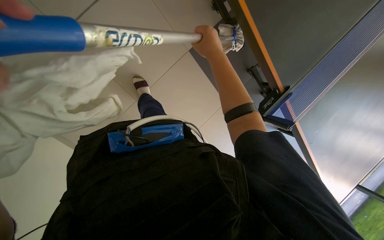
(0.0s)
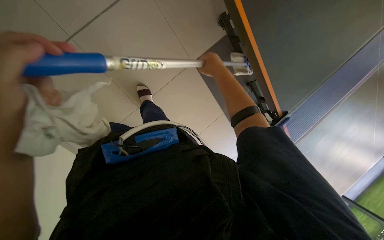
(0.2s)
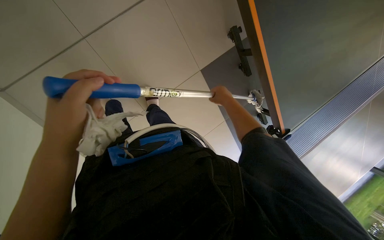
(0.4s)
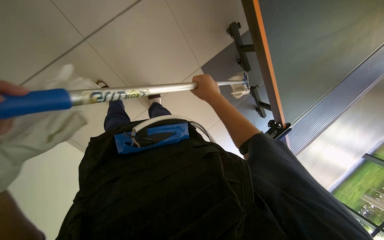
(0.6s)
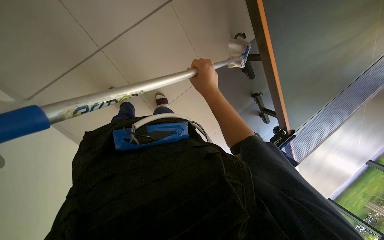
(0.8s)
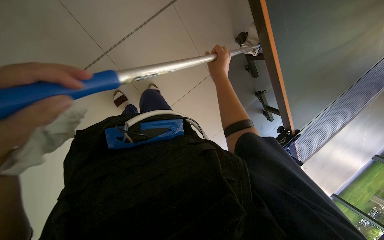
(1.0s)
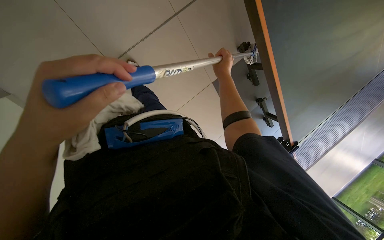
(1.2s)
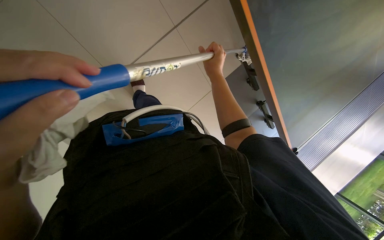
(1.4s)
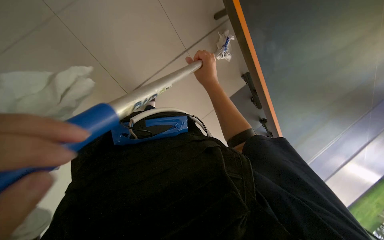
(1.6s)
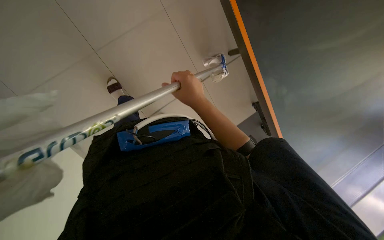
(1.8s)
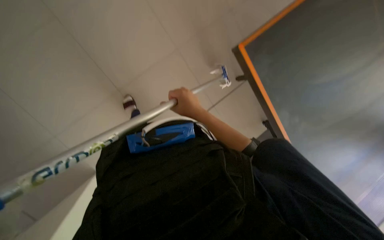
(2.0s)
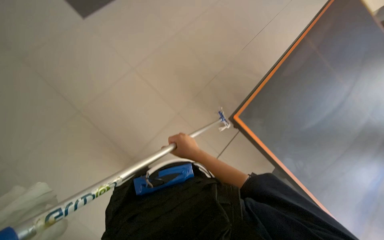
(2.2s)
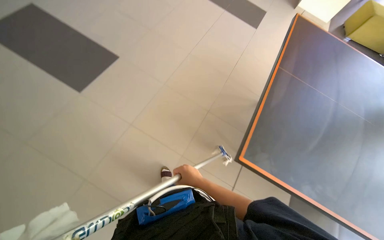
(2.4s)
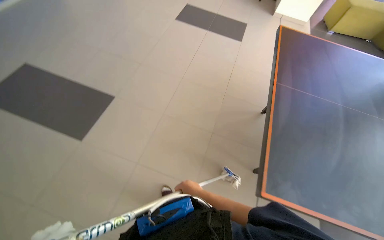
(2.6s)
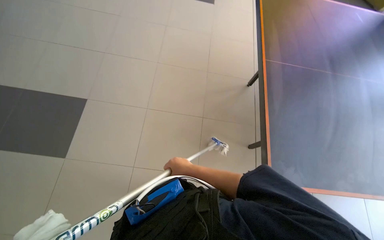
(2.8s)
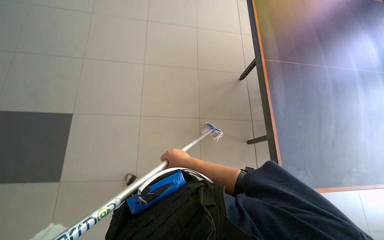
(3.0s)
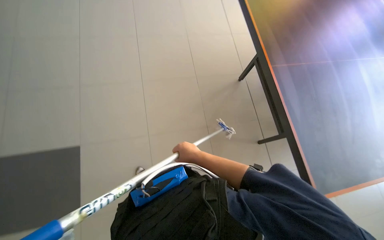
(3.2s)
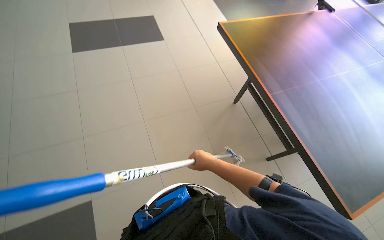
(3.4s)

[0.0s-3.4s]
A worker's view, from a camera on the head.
Job: cleaning windows.
The whole recording: Cleaning glass windows/doors. The worker cleans glass windows and doors using a long-handled tool with a cloth.
1.6s to 3.4s: The camera pitches upward, by some 20 degrees. Everything in view rotates roughly 35 degrees counterclockwise.

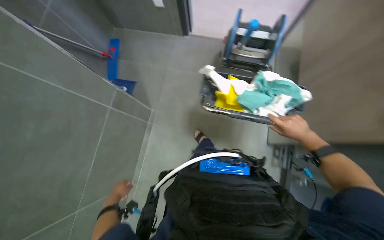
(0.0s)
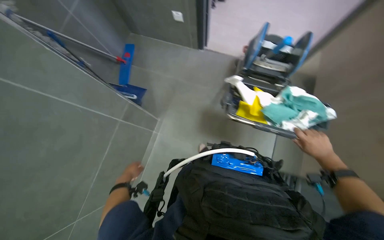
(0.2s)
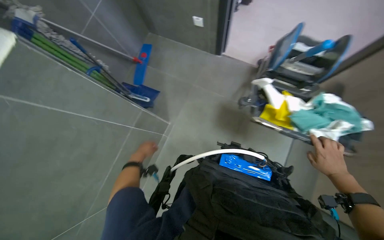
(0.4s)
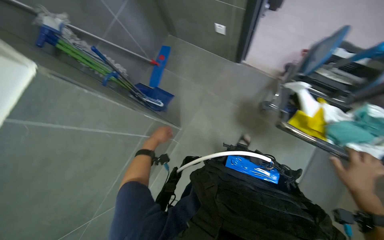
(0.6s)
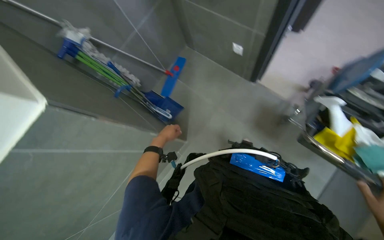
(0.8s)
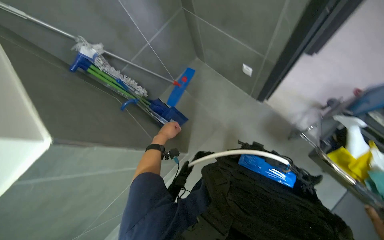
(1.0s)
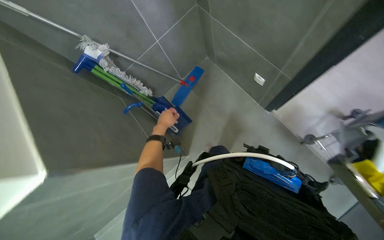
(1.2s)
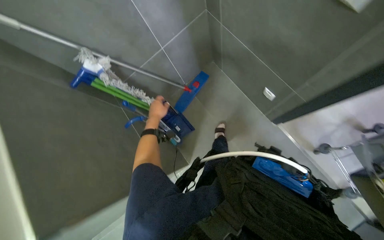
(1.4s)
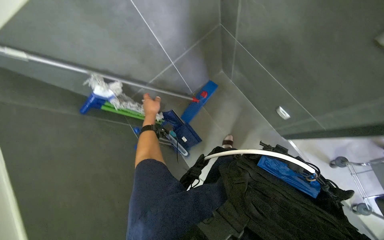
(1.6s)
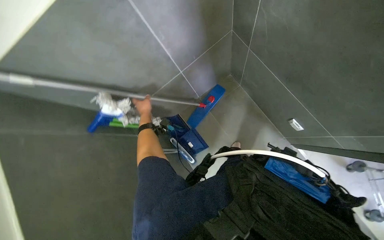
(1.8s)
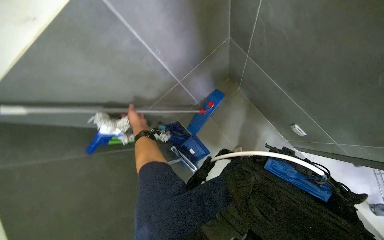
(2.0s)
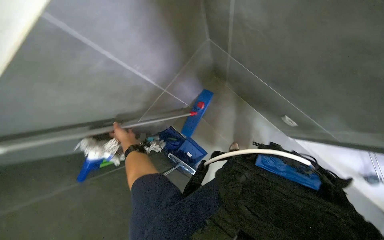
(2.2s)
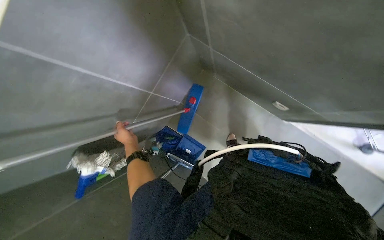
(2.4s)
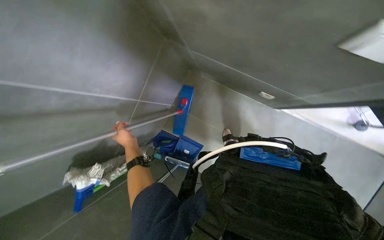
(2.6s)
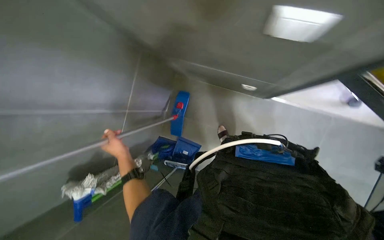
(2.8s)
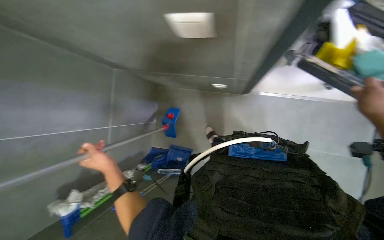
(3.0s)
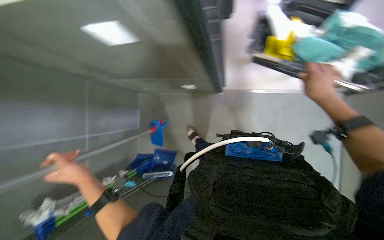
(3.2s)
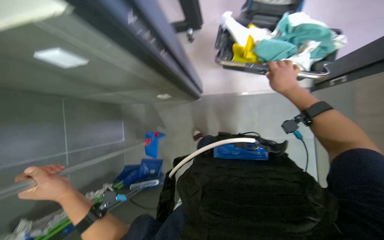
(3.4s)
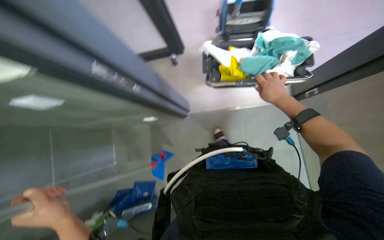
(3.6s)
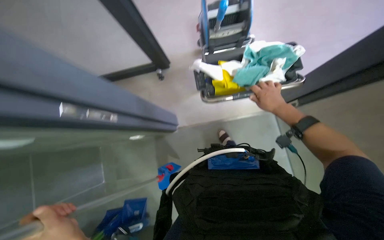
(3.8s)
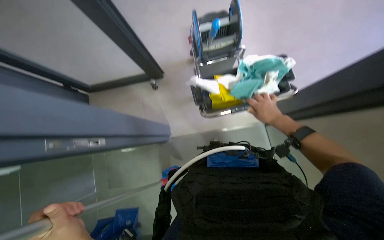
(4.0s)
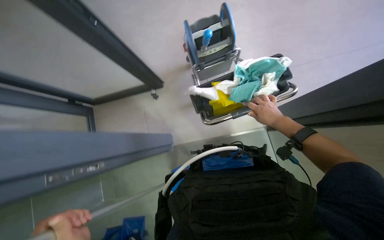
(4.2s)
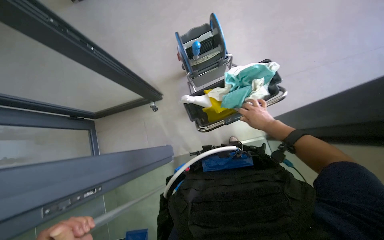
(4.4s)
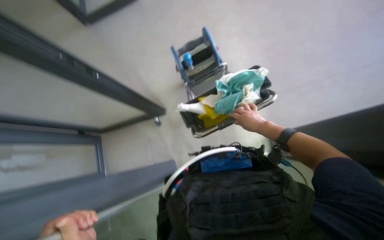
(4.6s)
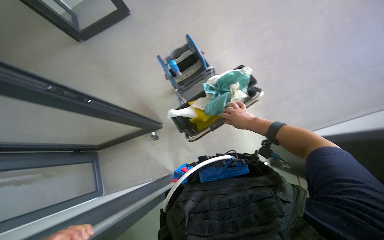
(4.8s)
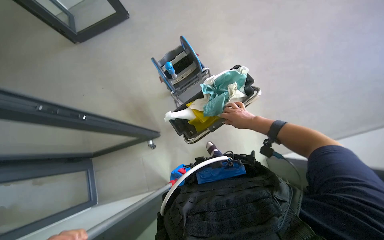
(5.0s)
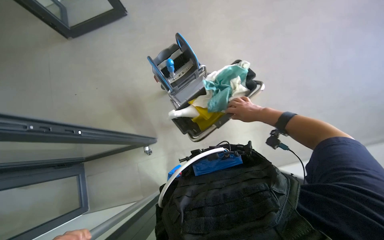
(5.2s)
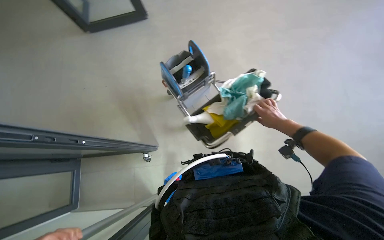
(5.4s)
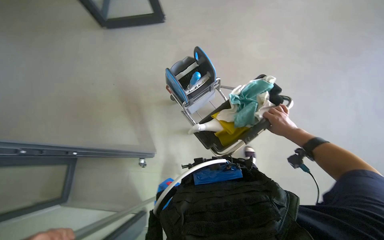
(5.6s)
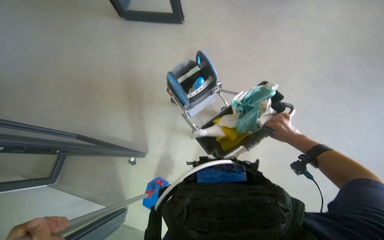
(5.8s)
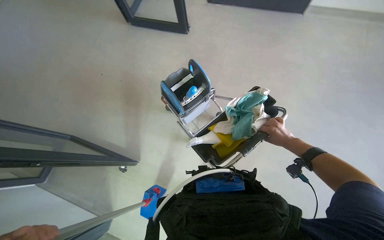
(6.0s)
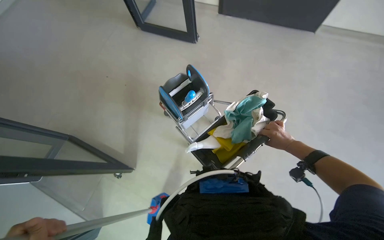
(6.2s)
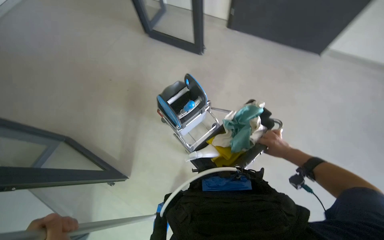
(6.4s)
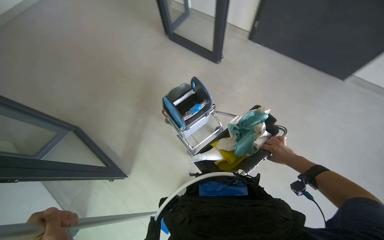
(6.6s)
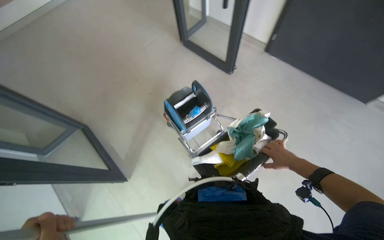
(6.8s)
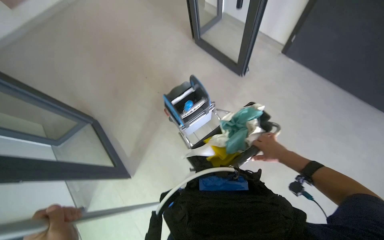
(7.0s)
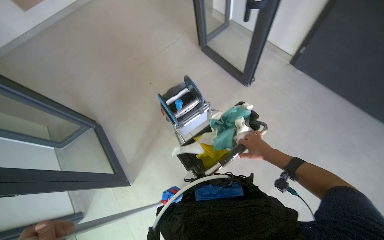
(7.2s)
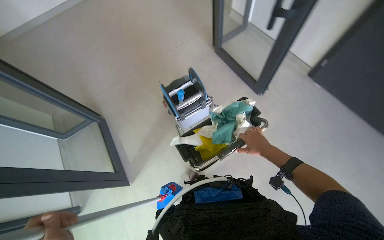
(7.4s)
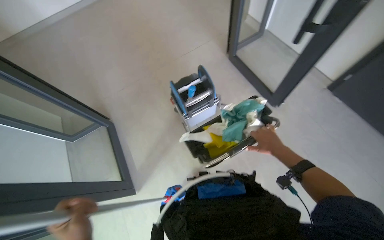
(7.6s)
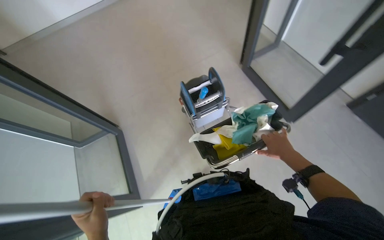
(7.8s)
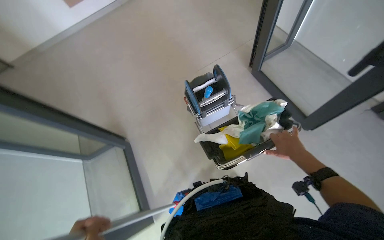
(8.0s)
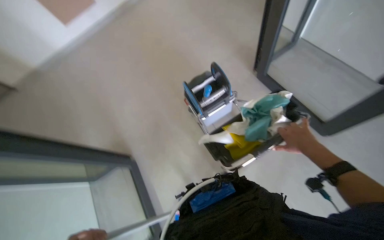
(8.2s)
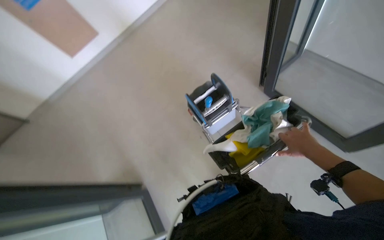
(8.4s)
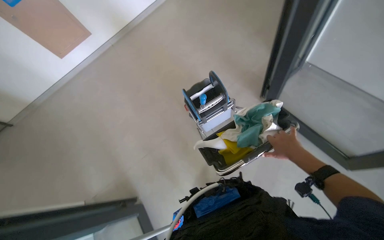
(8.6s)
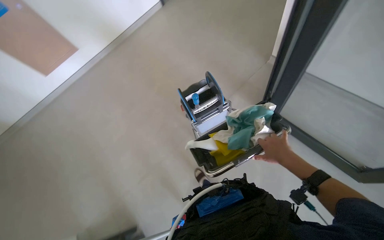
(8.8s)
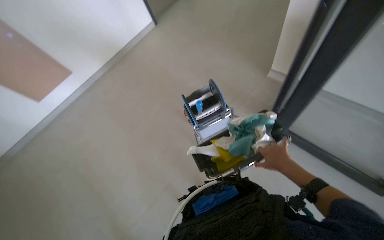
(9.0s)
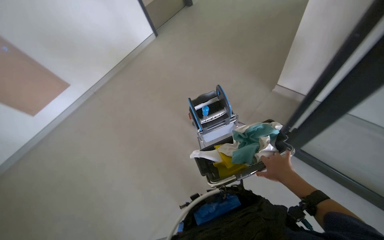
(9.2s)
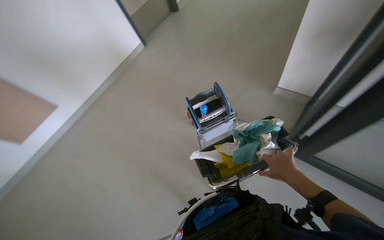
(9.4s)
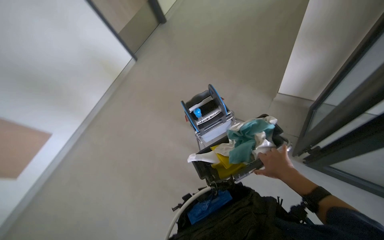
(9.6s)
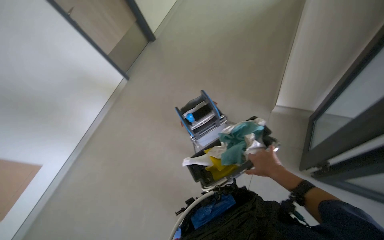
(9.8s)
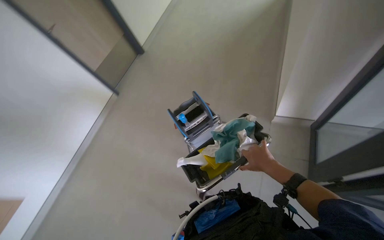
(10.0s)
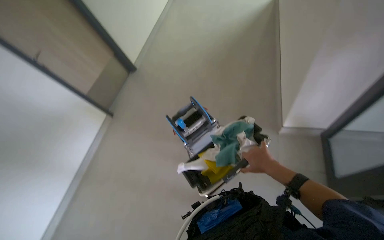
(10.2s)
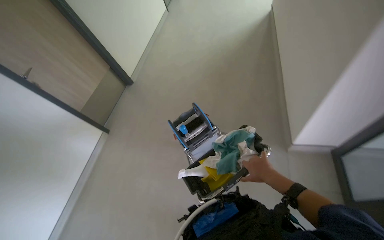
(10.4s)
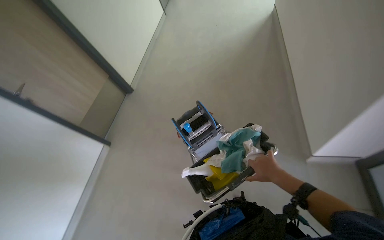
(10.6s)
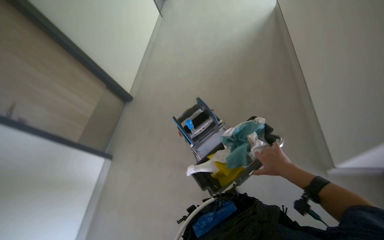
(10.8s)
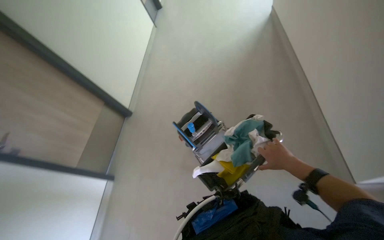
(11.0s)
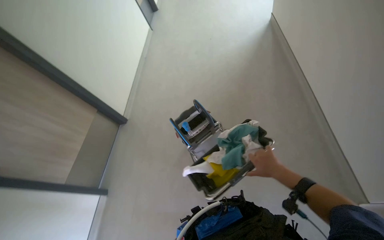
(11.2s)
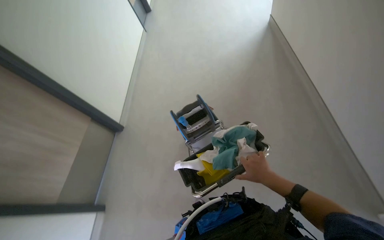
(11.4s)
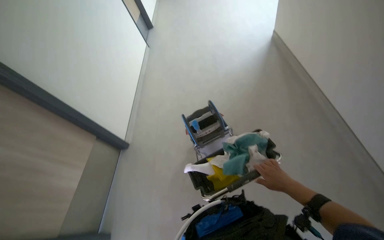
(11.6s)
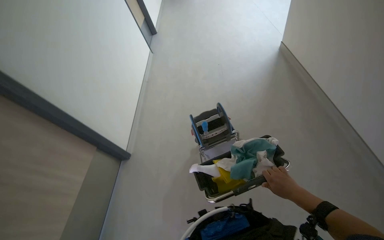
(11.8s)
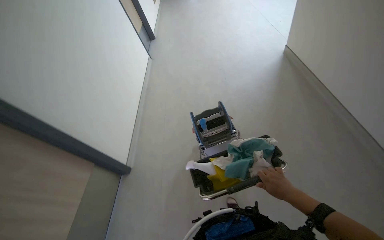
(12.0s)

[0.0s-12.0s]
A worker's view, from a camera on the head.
Job: organizing items.
The whole recording: Pushing cleaning cart down hallway. The worker pushes a cleaning cart down a hallway.
0.0s to 1.6s: The camera travels about 70 cm. The head rotates approximately 25 degrees to the left.
1.6s to 3.0s: Everything in view rotates approximately 35 degrees counterclockwise.
3.0s to 4.4s: The camera pitches upward, by approximately 15 degrees.
4.4s to 6.0s: The view tilts about 20 degrees upward. The right hand goes approximately 10 cm to the right.
6.0s to 7.6s: The camera pitches upward, by some 15 degrees.

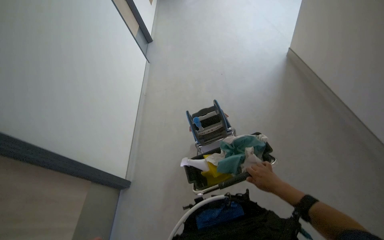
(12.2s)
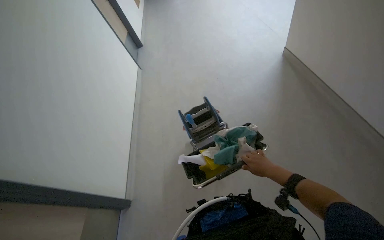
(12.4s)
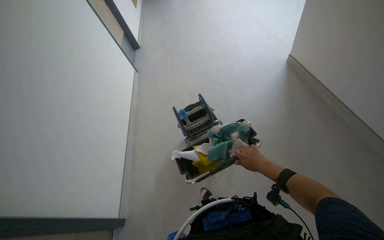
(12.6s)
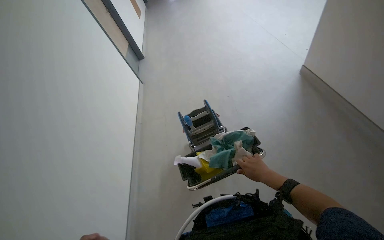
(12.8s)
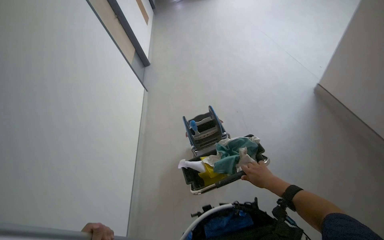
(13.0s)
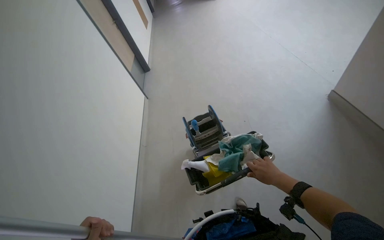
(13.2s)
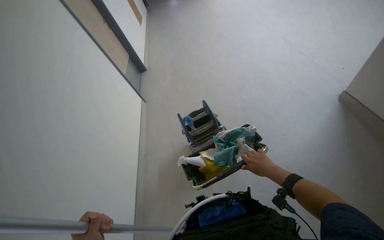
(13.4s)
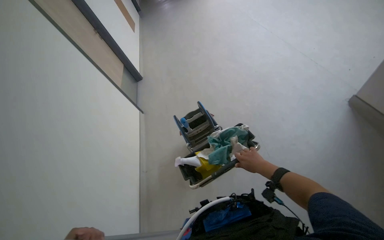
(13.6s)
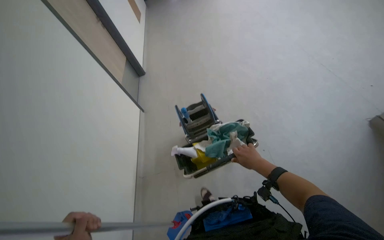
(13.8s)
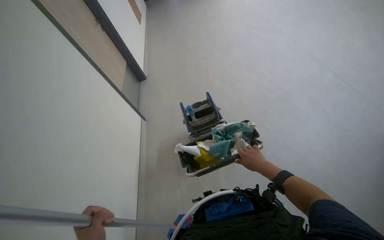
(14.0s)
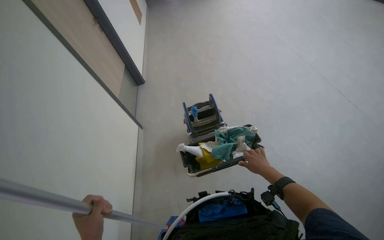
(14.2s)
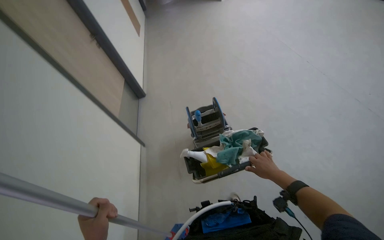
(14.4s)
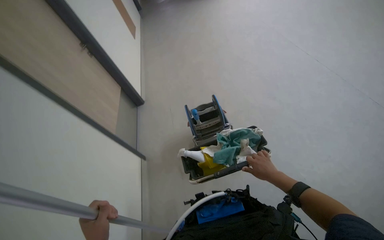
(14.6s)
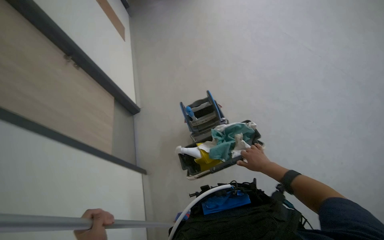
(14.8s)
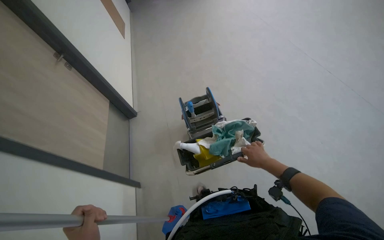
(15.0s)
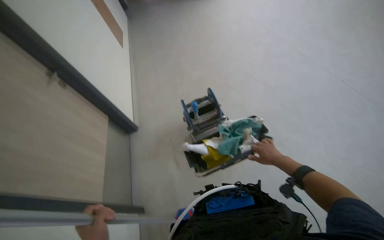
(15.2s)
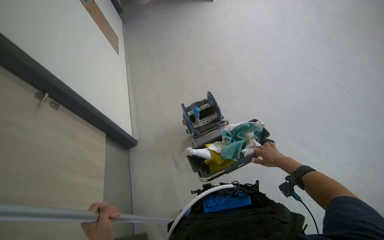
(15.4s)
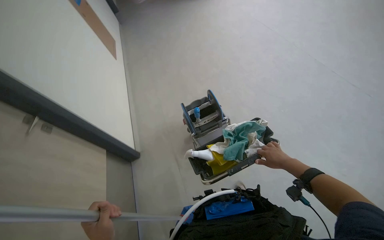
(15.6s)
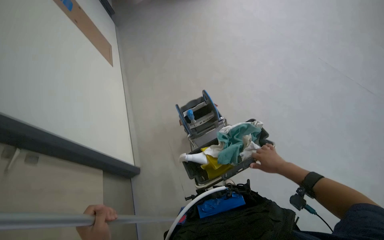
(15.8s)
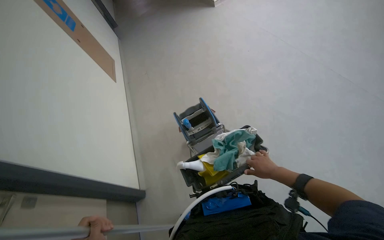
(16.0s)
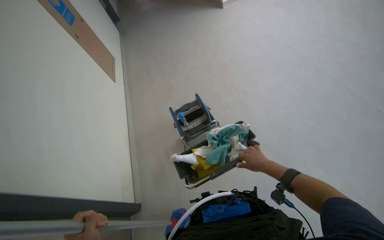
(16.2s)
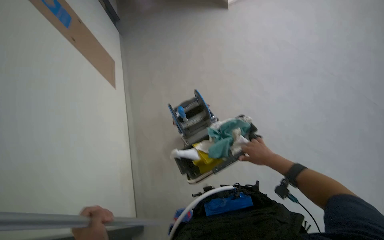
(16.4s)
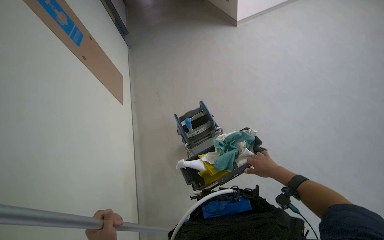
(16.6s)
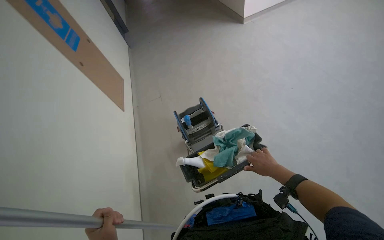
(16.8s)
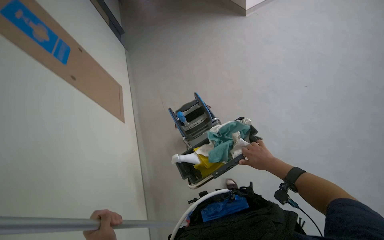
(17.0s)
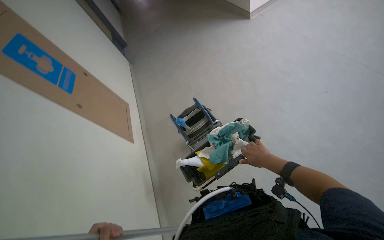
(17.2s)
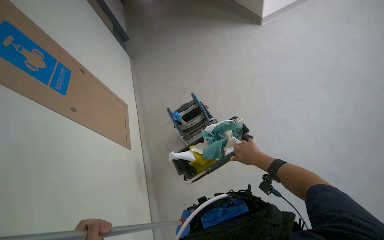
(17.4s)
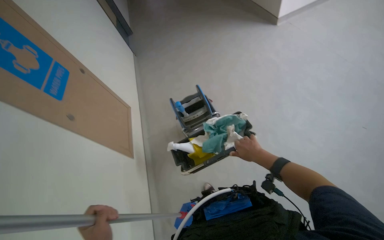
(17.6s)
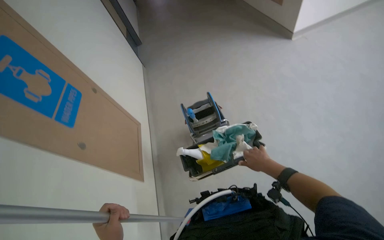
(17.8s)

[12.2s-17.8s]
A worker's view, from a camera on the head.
Job: organizing items.
The whole recording: Pushing cleaning cart down hallway. The worker pushes a cleaning cart down a hallway.
13.6s to 15.0s: The right hand moves farther from the camera, some 10 cm.
